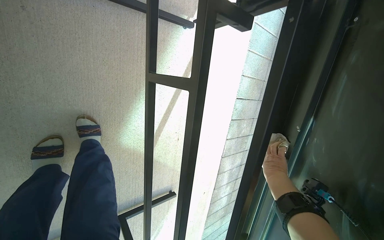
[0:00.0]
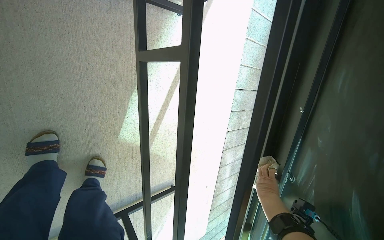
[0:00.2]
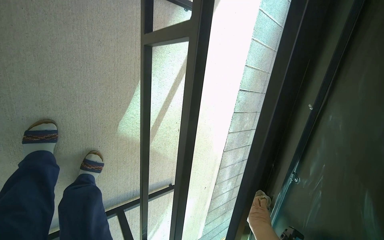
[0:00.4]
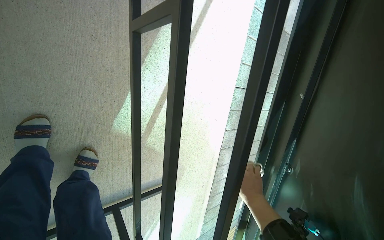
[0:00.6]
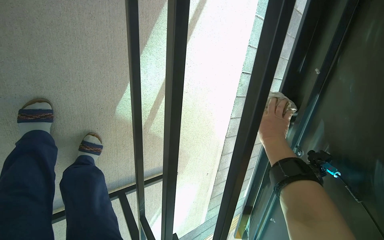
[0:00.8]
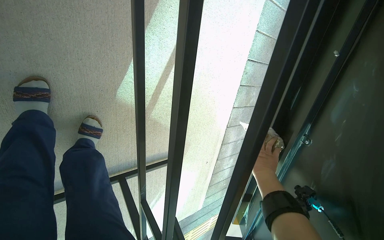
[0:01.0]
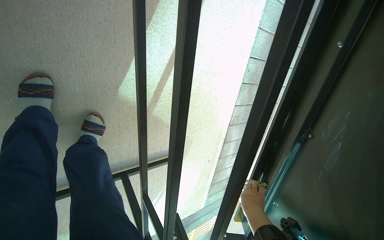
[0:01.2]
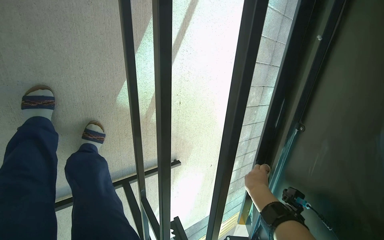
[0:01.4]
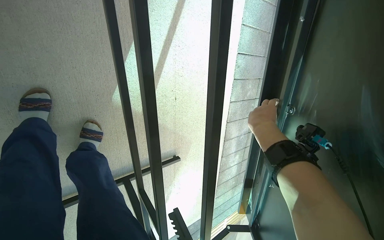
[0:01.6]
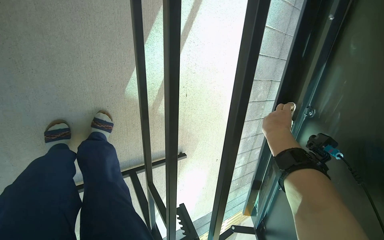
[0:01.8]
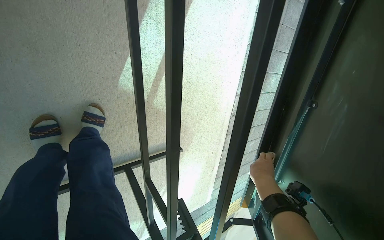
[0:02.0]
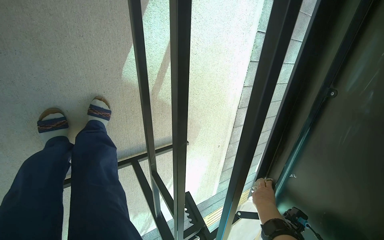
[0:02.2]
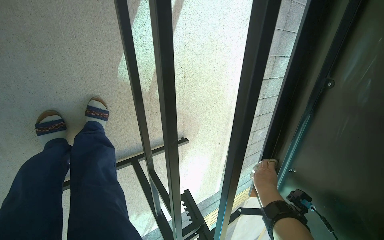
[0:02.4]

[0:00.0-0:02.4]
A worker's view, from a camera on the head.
Job: wiping surfaces.
The whole recording: Wiping outdoor table. The worker wipes the frame of an outdoor table with a cloth.
0:00.0 to 0:01.2: The view tilts approximately 15 degrees downward. The right hand swings up and down the picture, roughly 25 cm each way, with 2 reversals.
0:01.2 to 0:02.4: The right hand reaches about 20 cm up the picture, then returns.

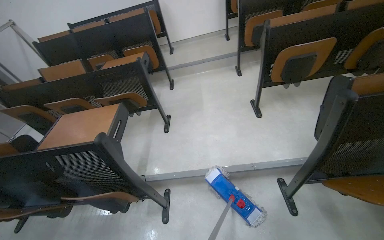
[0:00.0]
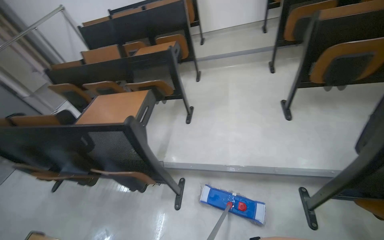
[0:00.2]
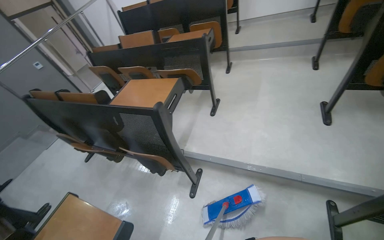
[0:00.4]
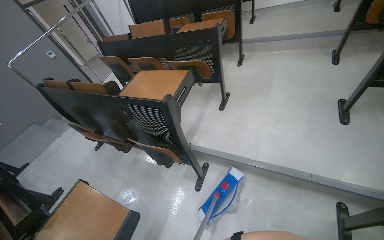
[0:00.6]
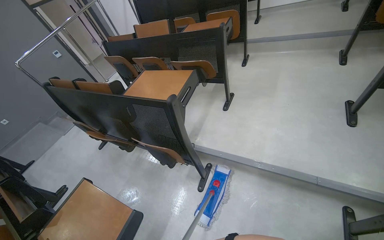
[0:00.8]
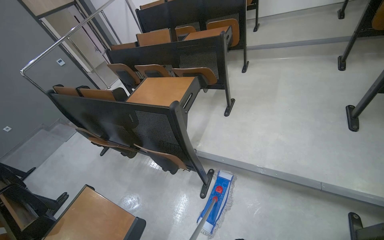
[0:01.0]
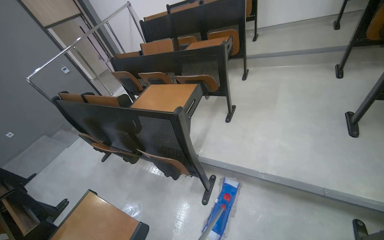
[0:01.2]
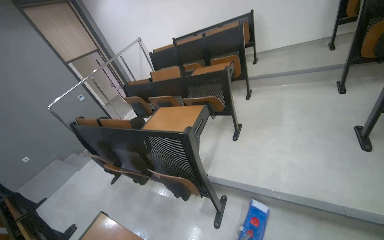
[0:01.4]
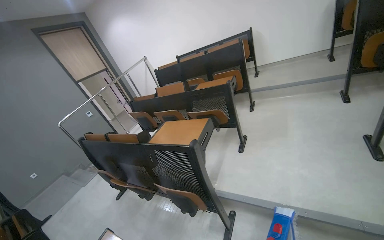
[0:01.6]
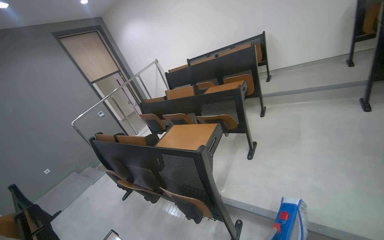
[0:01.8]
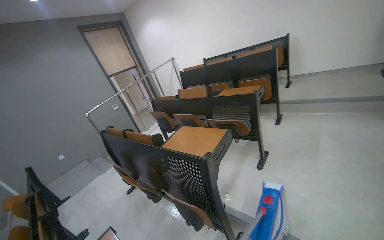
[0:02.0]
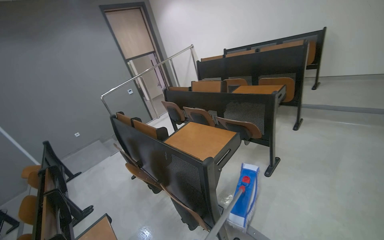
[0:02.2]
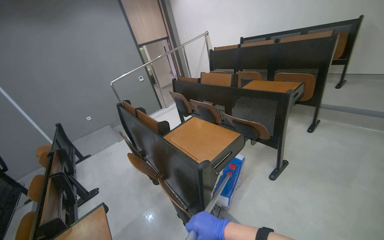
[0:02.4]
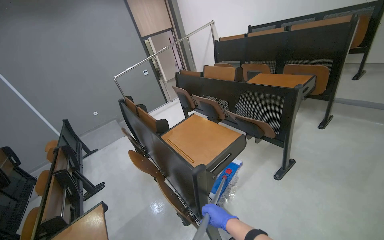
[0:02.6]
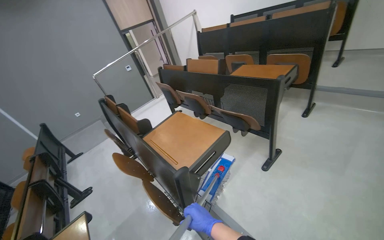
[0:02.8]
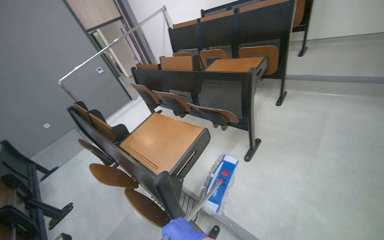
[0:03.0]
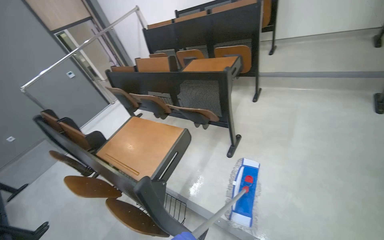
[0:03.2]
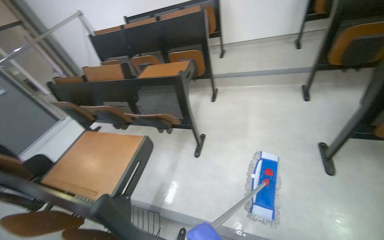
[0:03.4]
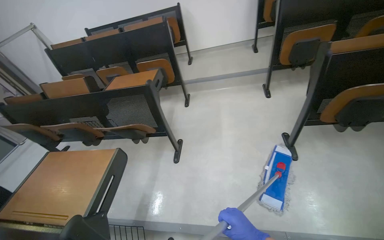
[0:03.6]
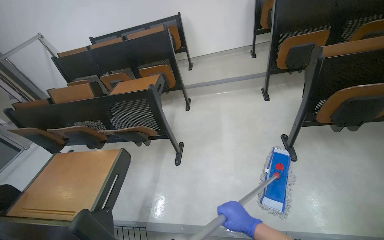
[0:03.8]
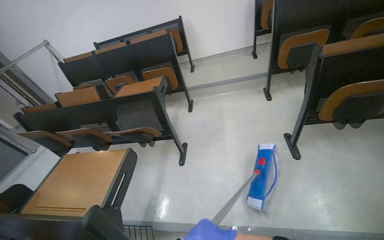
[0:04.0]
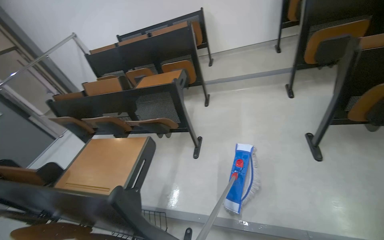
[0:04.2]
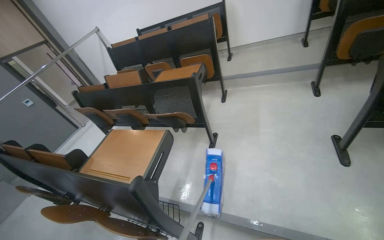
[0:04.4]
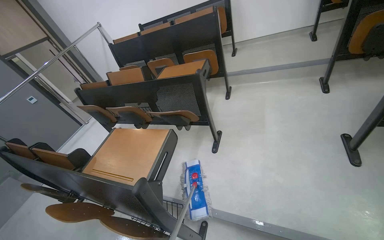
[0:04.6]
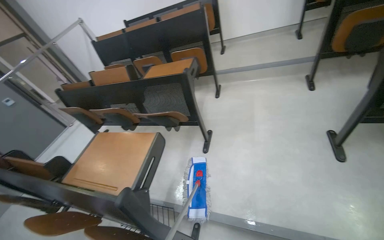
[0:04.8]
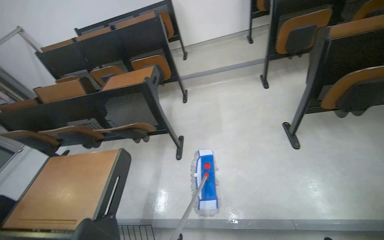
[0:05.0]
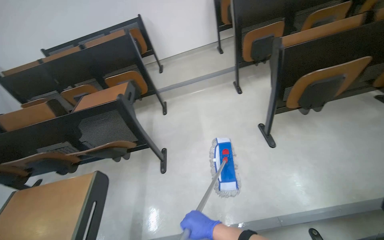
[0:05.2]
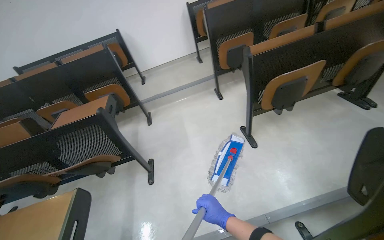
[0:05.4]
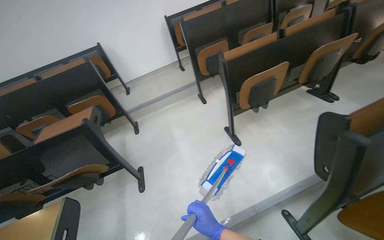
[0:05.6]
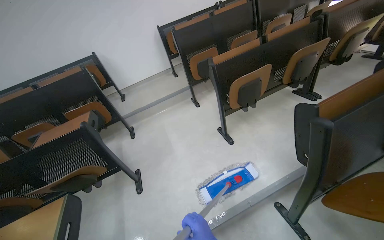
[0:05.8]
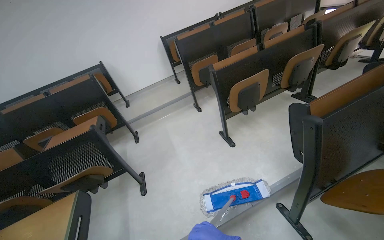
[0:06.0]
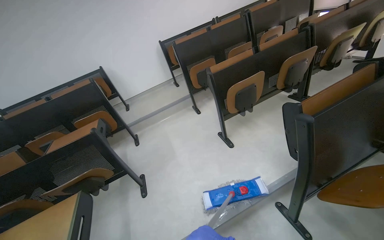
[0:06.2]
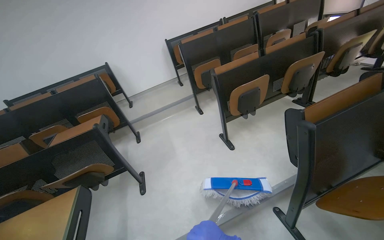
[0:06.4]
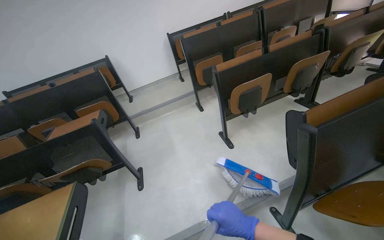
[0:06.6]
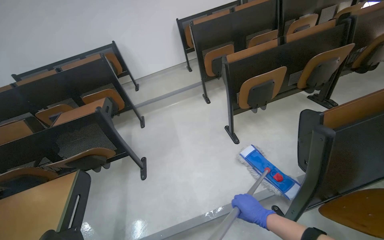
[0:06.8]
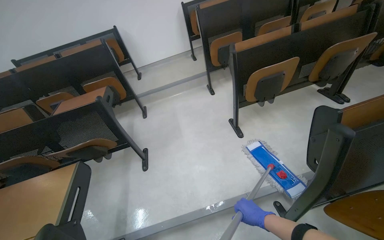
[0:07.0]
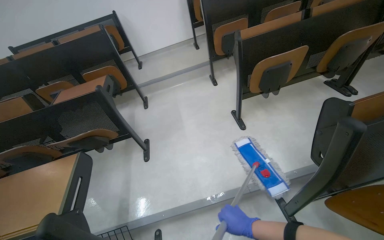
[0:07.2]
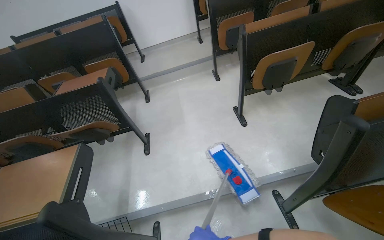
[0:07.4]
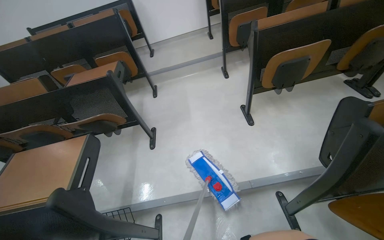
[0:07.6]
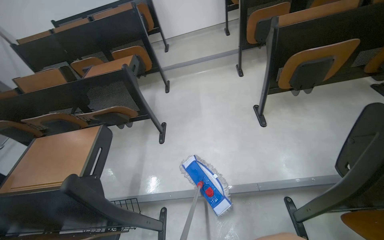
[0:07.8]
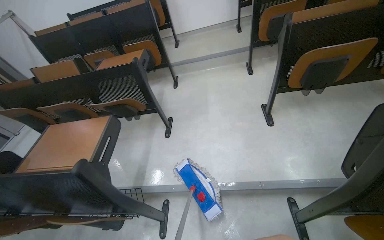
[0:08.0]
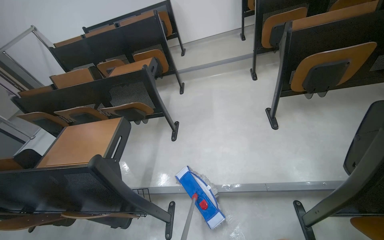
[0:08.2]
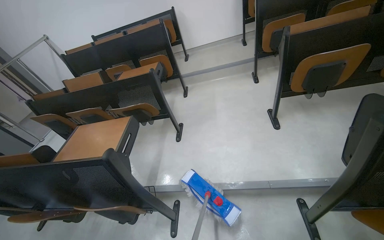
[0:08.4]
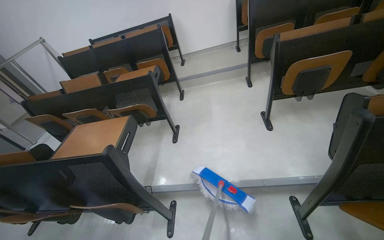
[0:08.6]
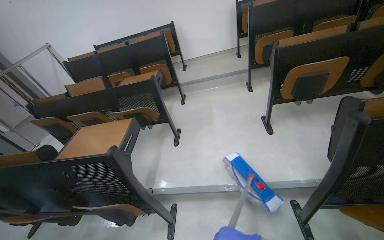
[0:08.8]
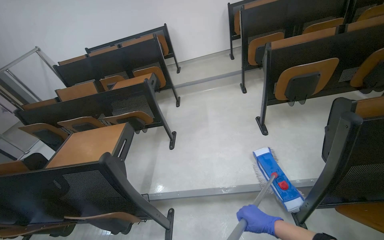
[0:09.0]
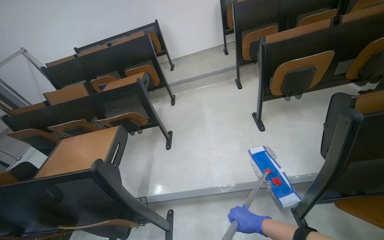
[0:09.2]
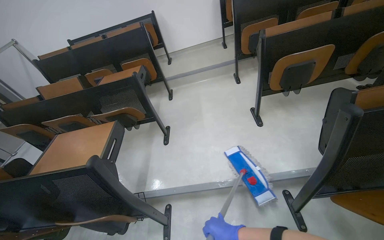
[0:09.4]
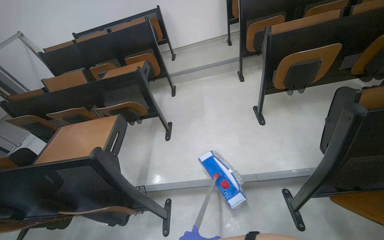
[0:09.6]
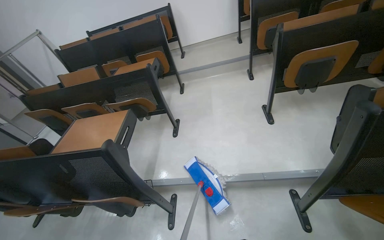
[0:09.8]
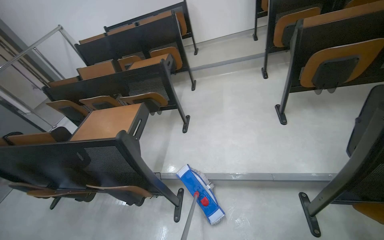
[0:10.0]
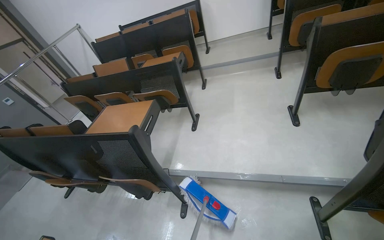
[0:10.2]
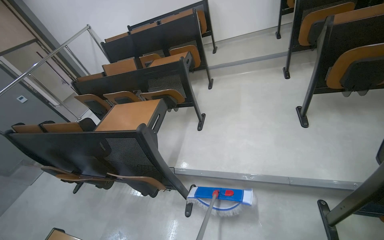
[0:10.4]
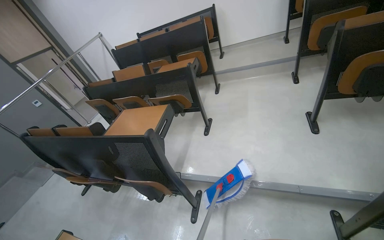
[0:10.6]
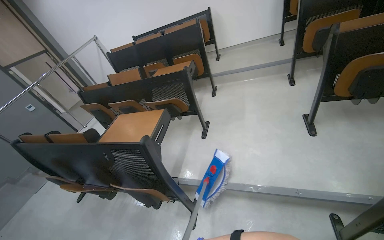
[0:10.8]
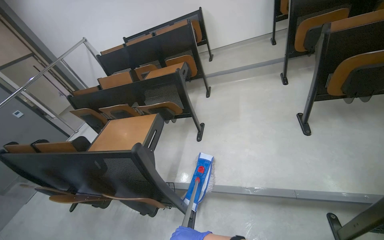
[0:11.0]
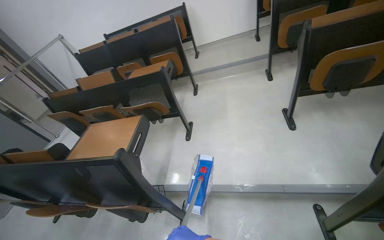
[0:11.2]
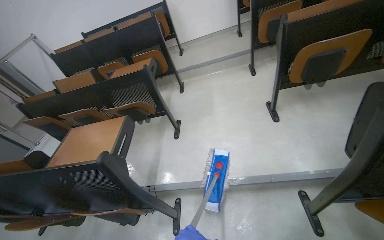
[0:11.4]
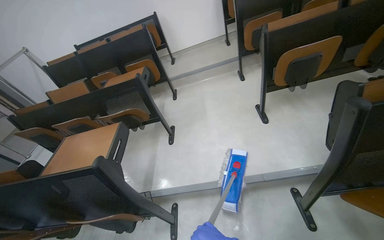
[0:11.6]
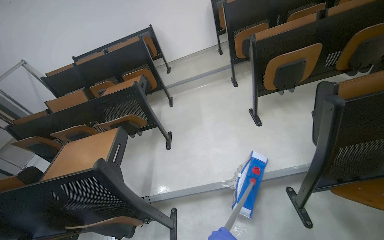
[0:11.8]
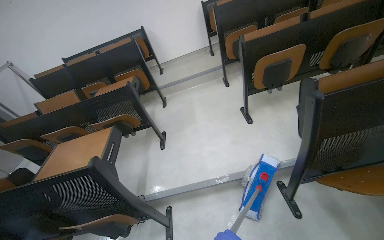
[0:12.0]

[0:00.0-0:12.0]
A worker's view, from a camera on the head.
Job: mopping floor.
The whole recording: Mopping classroom floor. The worker mops the floor in the classroom with a mop.
0:00.0 to 0:01.6: The wearer's head swings some 30 degrees to the left.
0:01.6 to 0:03.0: The camera is carried roughly 50 cm. The view tips downward by approximately 15 degrees.
0:03.0 to 0:04.4: The wearer's head swings about 20 degrees to the right.
0:04.4 to 0:06.0: The head rotates approximately 40 degrees to the right. The camera pitches upward, by roughly 15 degrees.
0:06.0 to 0:07.6: The wearer looks approximately 15 degrees further downward.
0:10.4 to 0:12.0: The wearer's head swings some 20 degrees to the right.

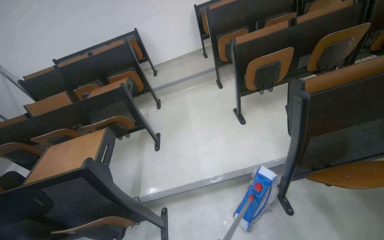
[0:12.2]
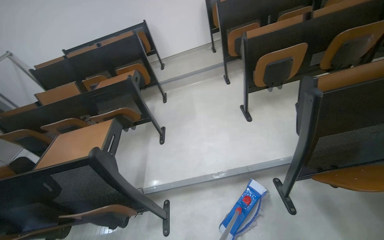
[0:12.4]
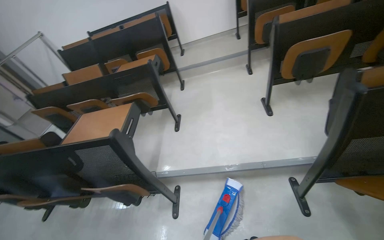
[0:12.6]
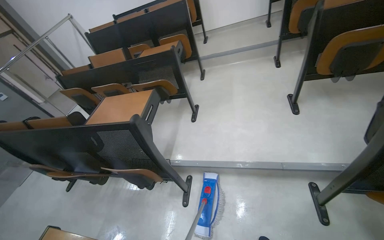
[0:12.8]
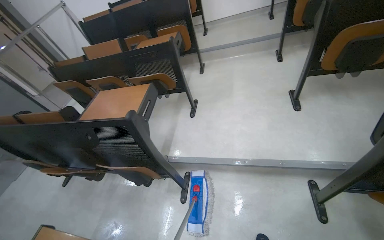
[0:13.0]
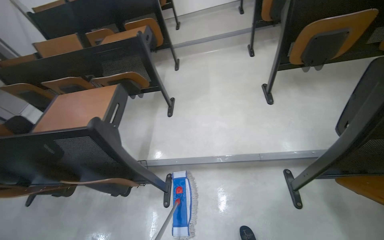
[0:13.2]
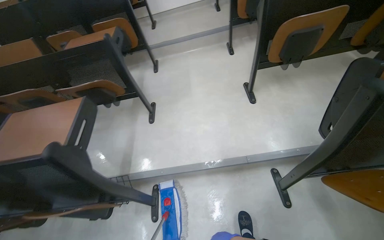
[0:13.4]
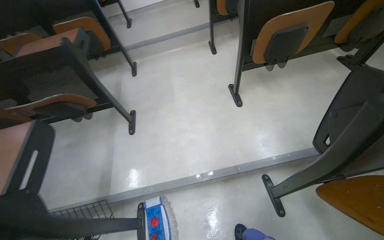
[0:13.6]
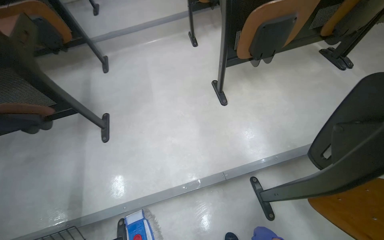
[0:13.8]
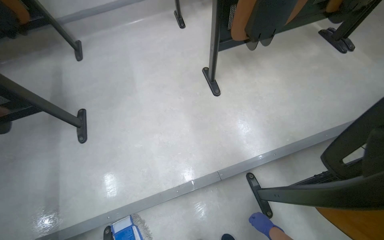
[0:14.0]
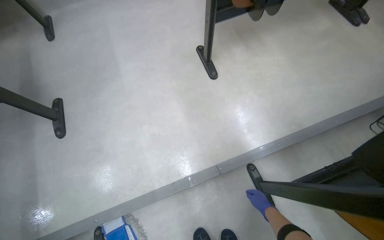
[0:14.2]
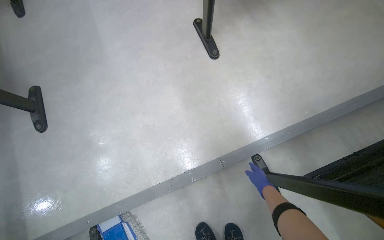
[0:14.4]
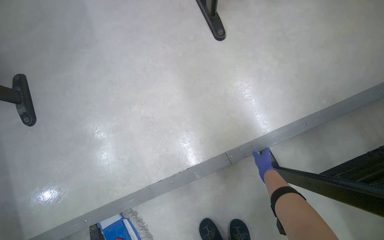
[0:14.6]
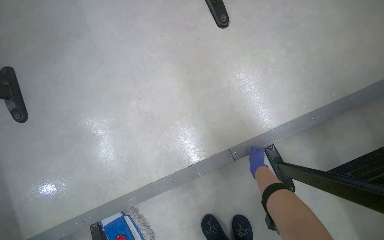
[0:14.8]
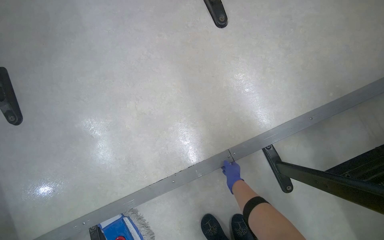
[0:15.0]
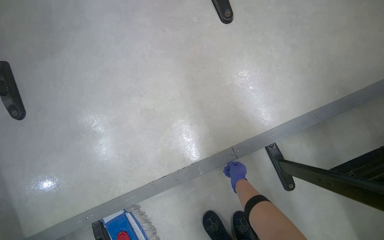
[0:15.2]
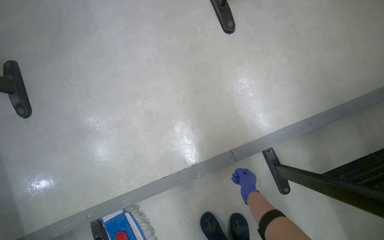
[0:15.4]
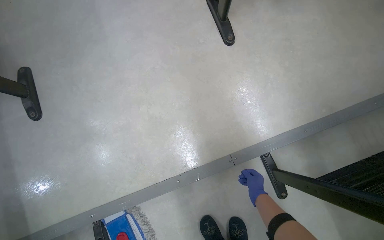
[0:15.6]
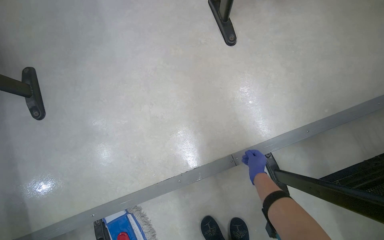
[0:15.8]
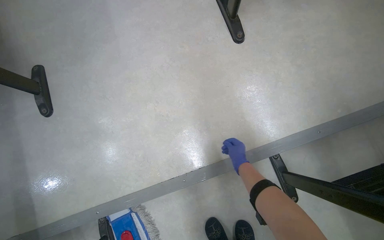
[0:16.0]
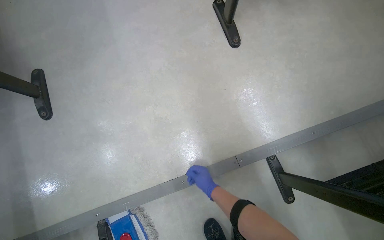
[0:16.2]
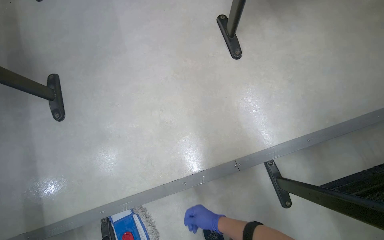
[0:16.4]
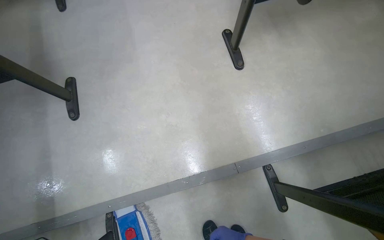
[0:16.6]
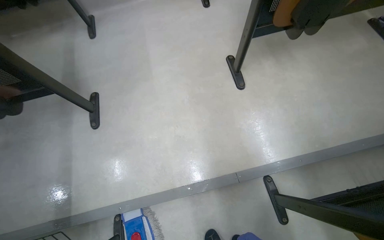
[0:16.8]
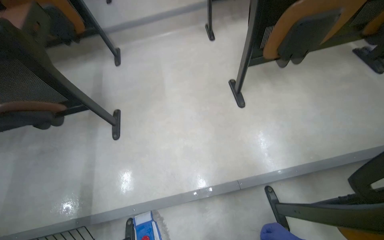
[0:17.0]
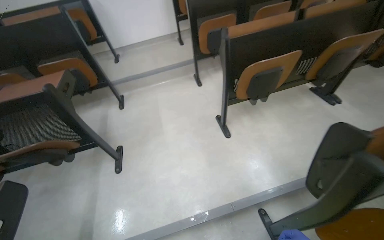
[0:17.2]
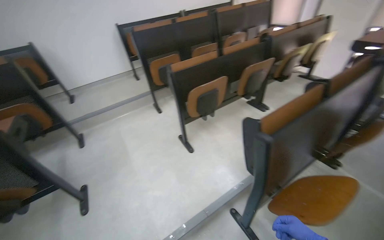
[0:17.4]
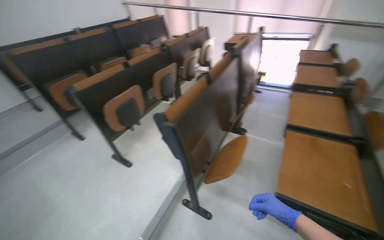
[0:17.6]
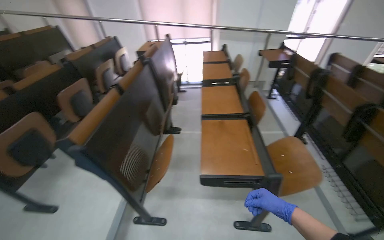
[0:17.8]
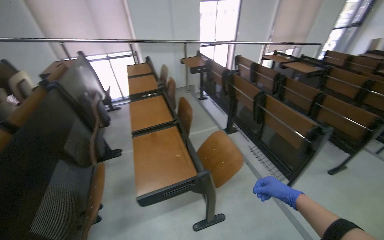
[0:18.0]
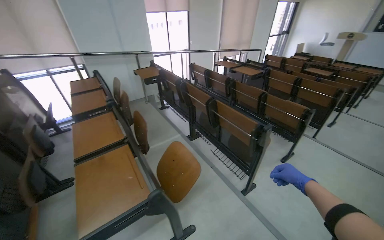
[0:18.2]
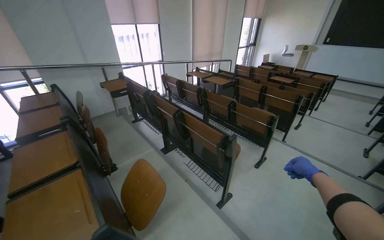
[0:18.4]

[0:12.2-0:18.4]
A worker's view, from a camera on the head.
Job: mopping floor.
The whole recording: Mopping classroom floor. The worker mops the floor in the classroom with a mop.
0:12.2 to 0:13.8: The camera travels some 60 cm. The view tilts approximately 20 degrees downward.
0:13.8 to 0:15.4: The camera travels some 50 cm. The view tilts about 20 degrees downward.
0:15.4 to 0:16.8: The wearer looks some 15 degrees further upward.
0:16.8 to 0:18.4: The wearer moves approximately 1.5 m. The head rotates about 115 degrees to the right. The view tilts approximately 45 degrees upward.
